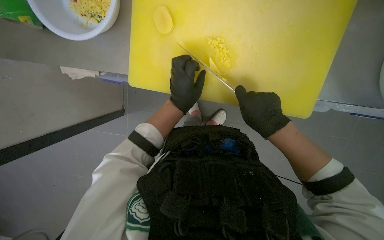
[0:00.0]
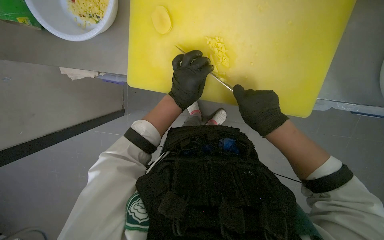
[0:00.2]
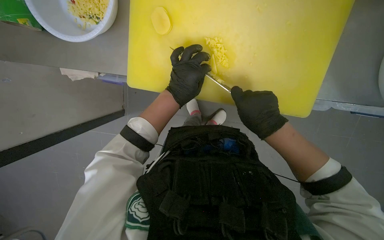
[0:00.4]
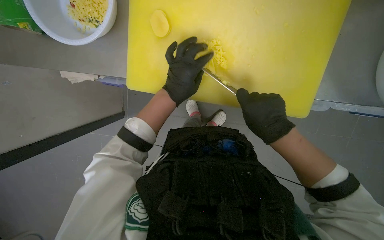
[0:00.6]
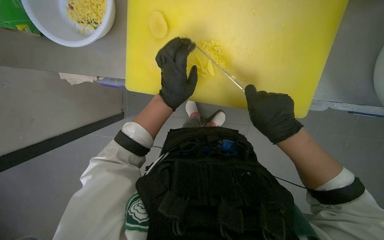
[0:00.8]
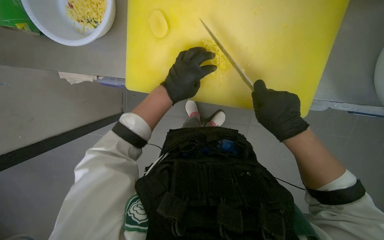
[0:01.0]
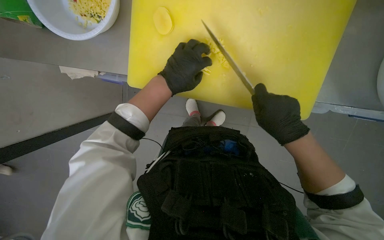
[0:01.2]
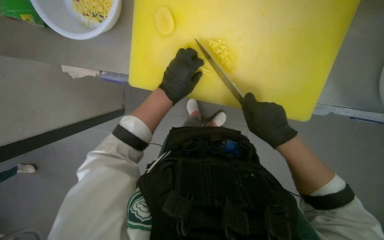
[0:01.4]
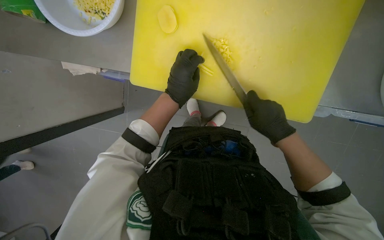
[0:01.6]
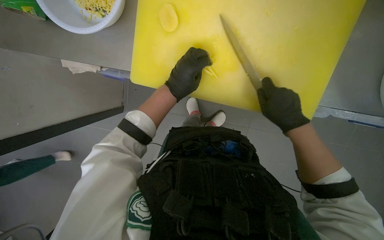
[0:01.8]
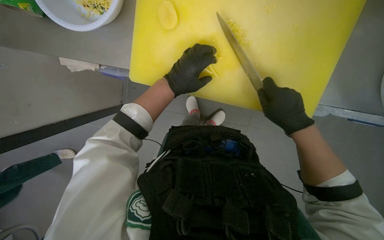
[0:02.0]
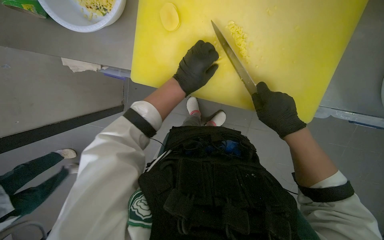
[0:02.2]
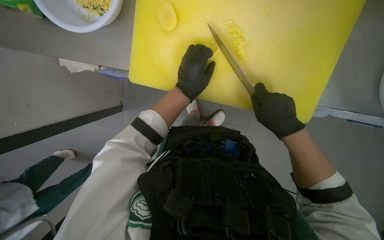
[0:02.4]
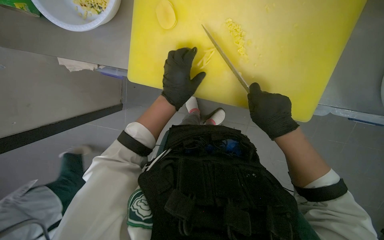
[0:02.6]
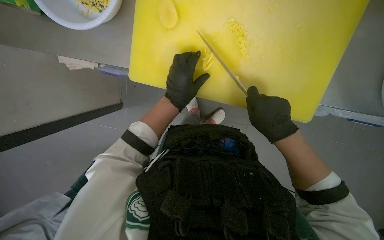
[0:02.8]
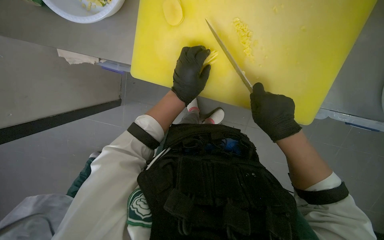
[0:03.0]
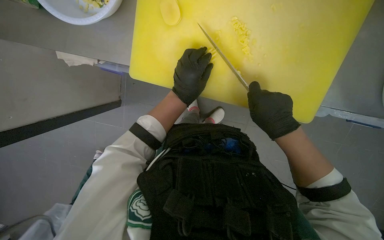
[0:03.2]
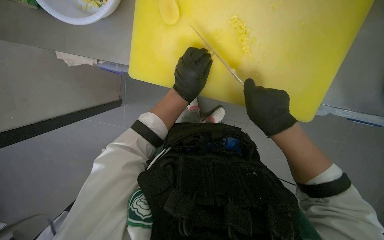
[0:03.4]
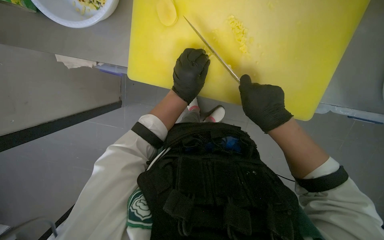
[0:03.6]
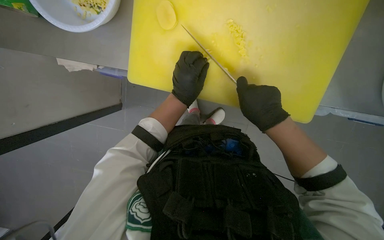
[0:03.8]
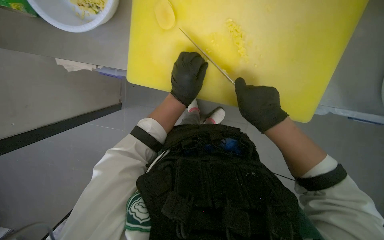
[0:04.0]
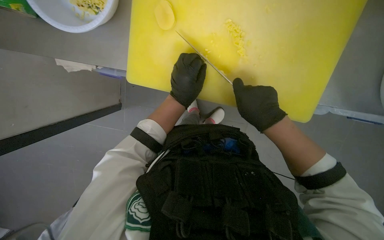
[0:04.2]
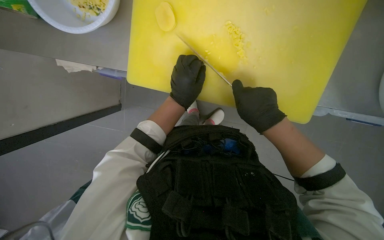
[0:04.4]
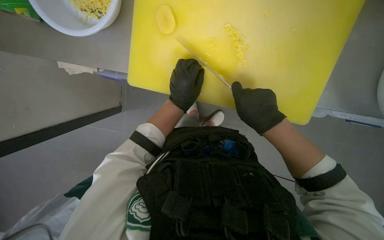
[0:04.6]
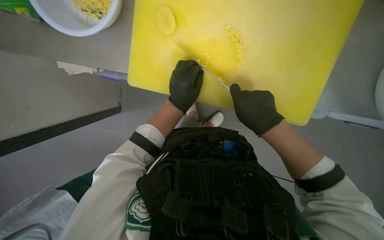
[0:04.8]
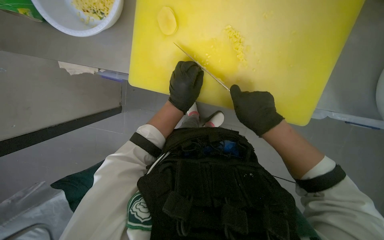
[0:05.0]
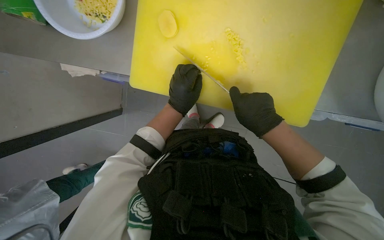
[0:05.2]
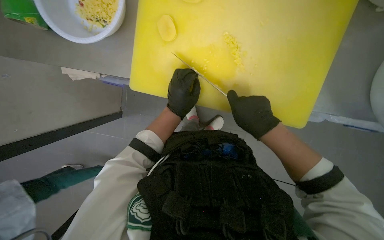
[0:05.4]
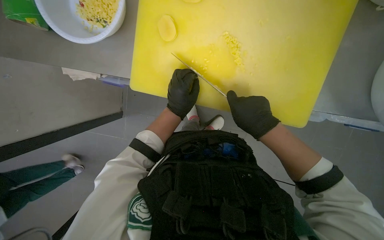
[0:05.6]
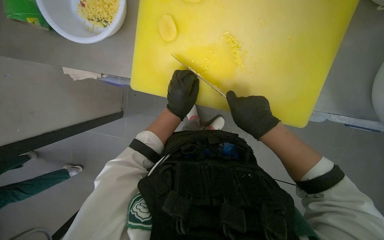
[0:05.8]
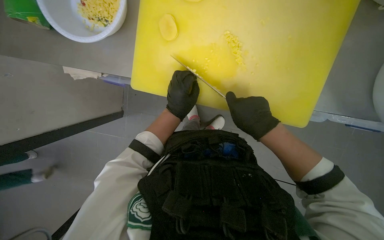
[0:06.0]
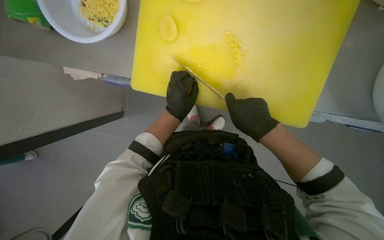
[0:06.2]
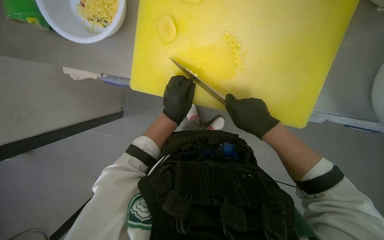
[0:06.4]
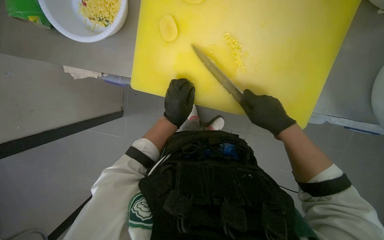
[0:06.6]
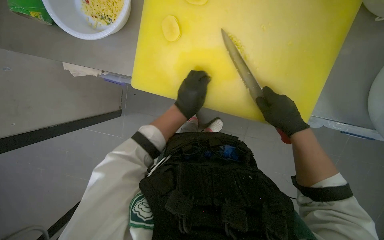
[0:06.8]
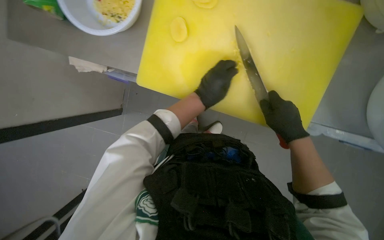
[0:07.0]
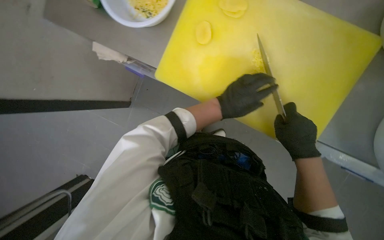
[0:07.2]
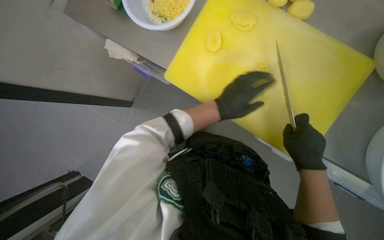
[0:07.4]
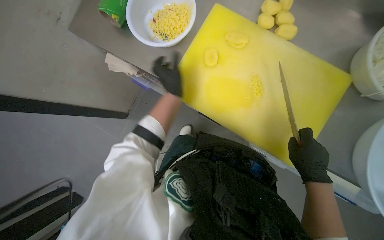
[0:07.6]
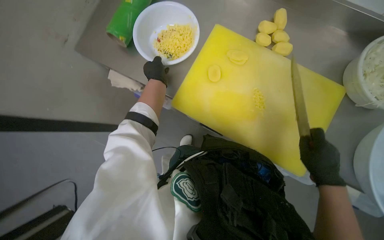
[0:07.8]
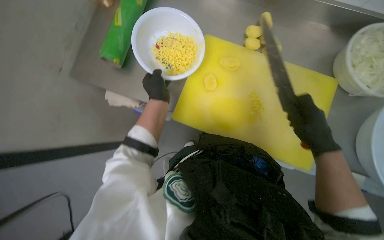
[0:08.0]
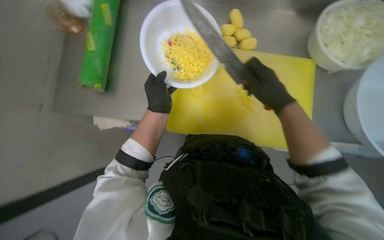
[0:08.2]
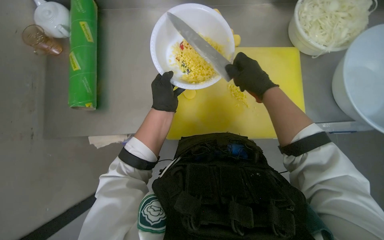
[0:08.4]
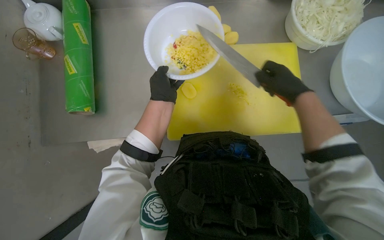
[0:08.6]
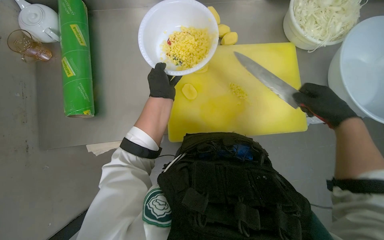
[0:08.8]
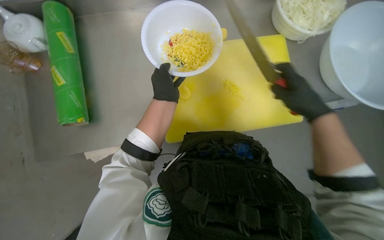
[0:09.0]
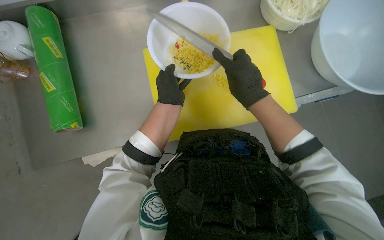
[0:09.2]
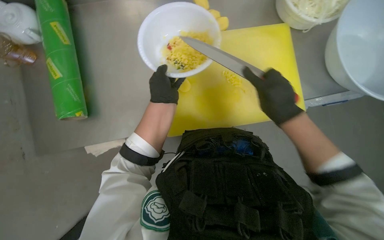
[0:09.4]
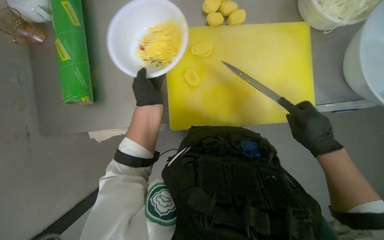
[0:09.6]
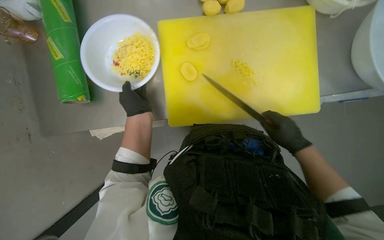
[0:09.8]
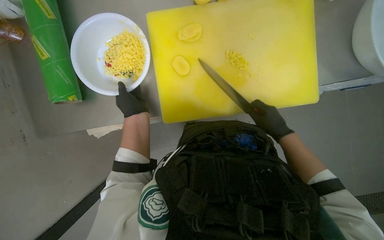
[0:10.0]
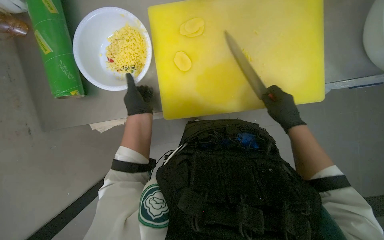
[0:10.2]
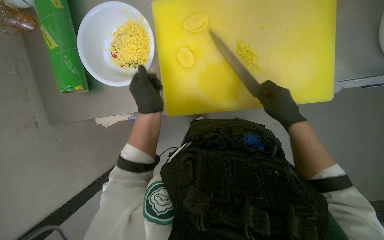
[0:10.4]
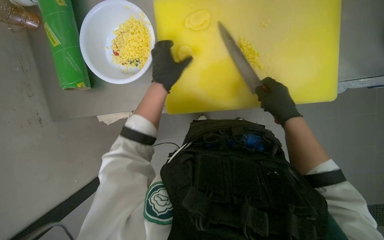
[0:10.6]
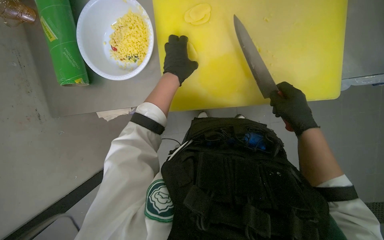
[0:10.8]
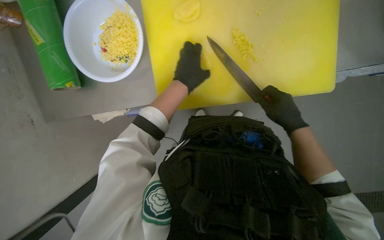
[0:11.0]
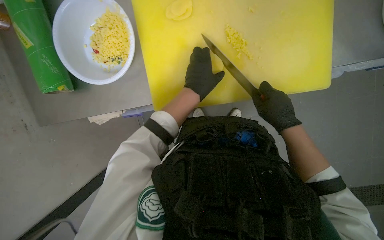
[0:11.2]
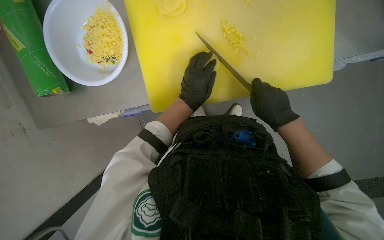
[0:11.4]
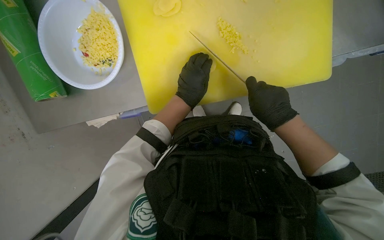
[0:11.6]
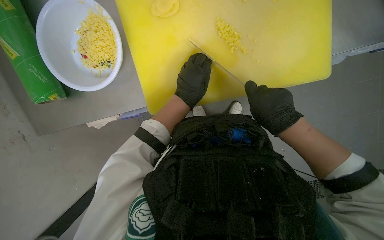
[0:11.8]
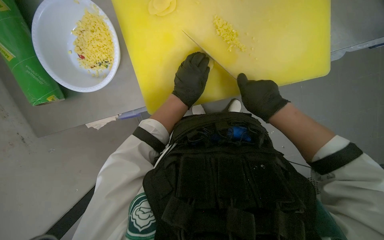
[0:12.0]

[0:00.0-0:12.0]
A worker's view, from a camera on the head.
Job: preparing food.
The whole recording: Slicing and dicing potatoes. The worker slices and dices potatoes on a yellow cutting board, then transfers them to a white bowl.
0:00.0 to 0:06.0: The hands make small movements and keep their place.
0:06.0 to 0:07.6: The left hand travels to the right and back again, some 5 cm each way.
0:09.0 to 0:10.4: The view tilts about 15 degrees downward. The right hand travels to the left and back again, approximately 15 cm each way. The left hand goes about 15 cm down the picture.
0:10.4 to 0:12.0: The left hand goes roughly 15 cm to the right.

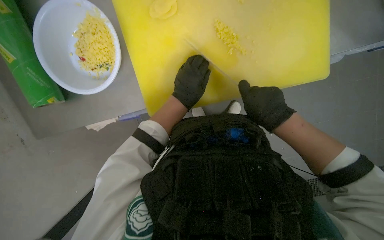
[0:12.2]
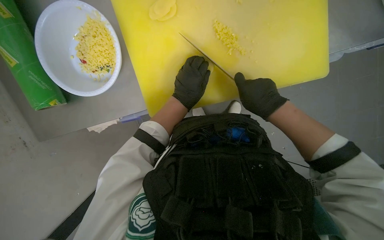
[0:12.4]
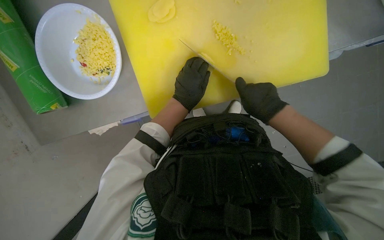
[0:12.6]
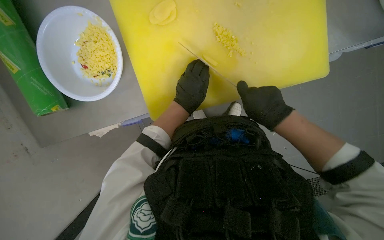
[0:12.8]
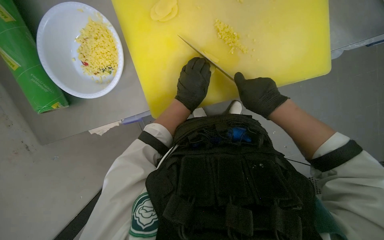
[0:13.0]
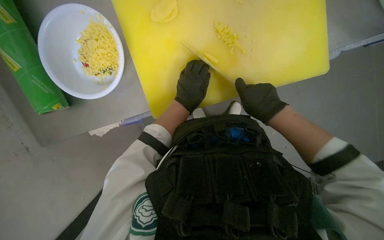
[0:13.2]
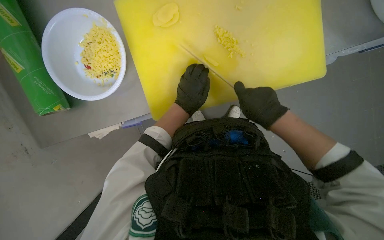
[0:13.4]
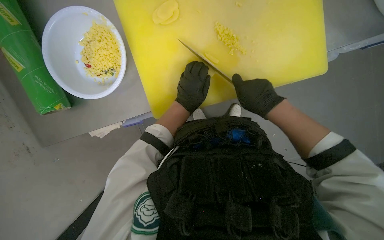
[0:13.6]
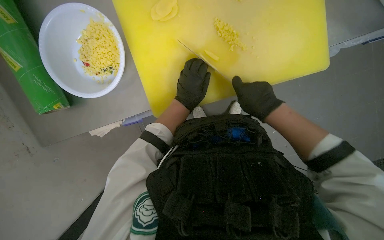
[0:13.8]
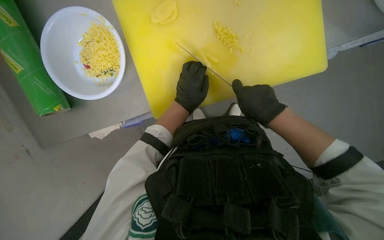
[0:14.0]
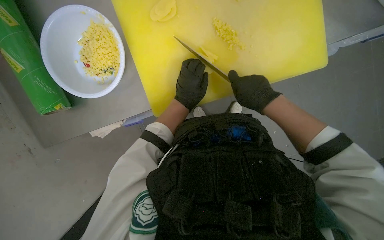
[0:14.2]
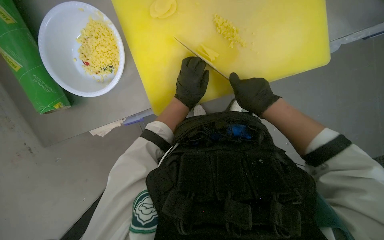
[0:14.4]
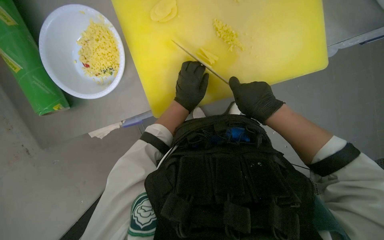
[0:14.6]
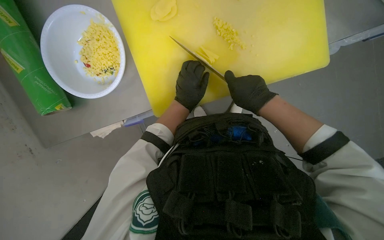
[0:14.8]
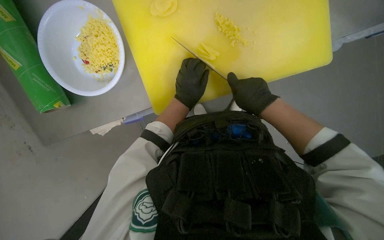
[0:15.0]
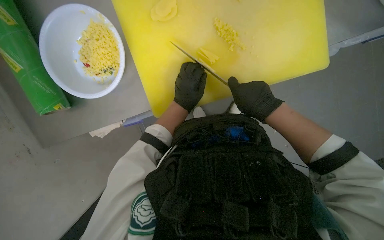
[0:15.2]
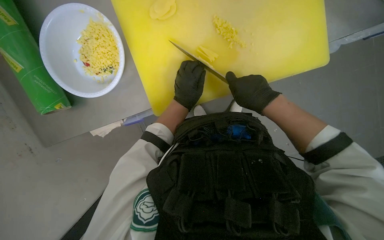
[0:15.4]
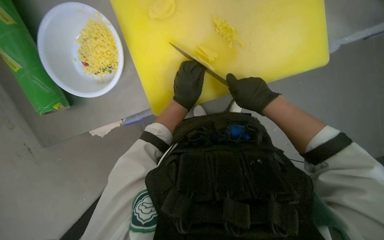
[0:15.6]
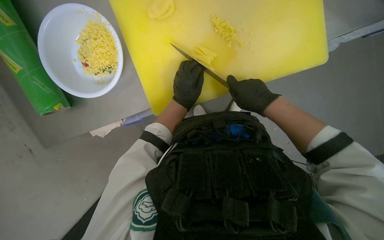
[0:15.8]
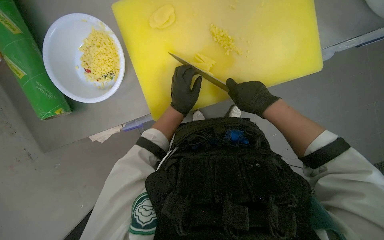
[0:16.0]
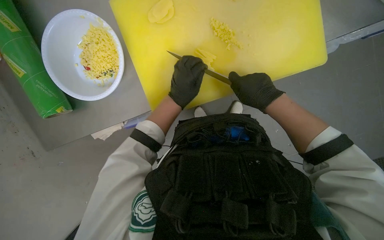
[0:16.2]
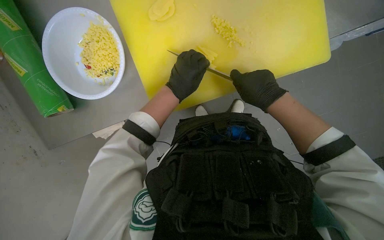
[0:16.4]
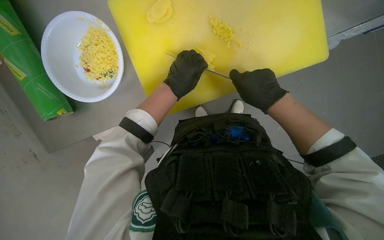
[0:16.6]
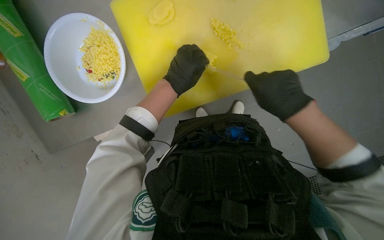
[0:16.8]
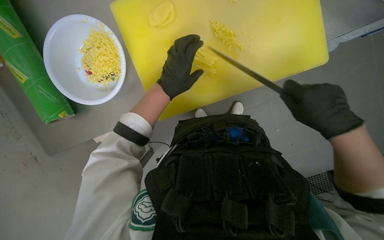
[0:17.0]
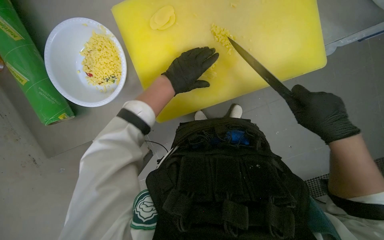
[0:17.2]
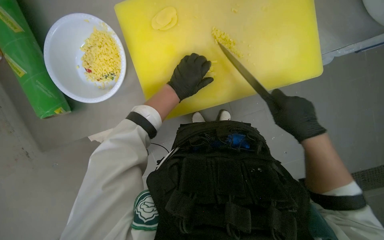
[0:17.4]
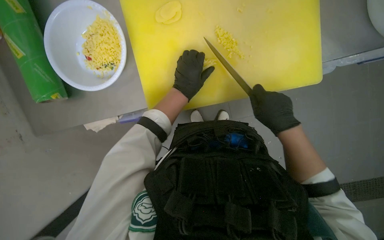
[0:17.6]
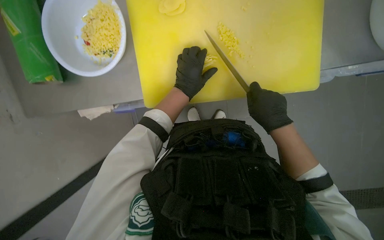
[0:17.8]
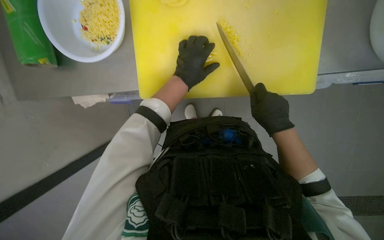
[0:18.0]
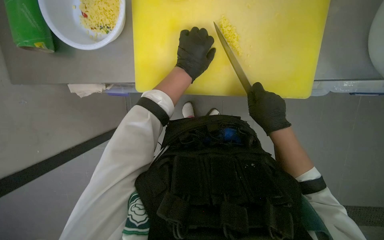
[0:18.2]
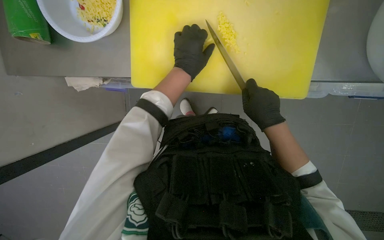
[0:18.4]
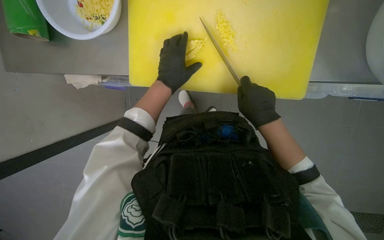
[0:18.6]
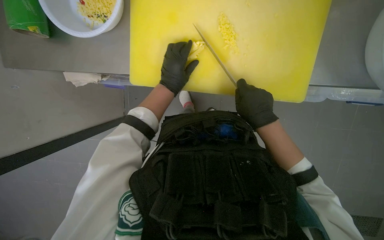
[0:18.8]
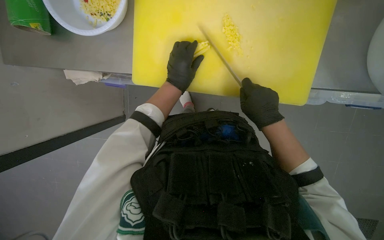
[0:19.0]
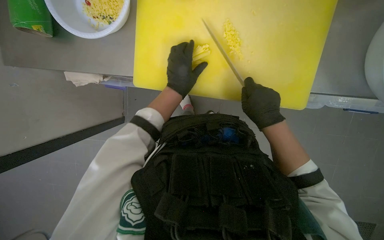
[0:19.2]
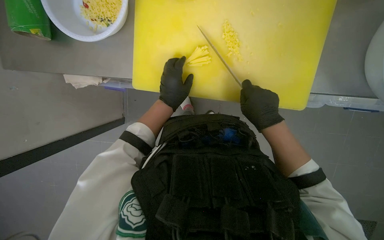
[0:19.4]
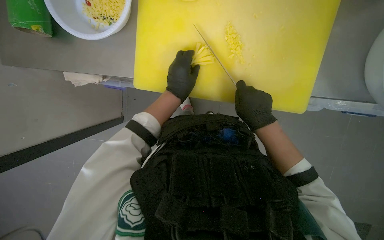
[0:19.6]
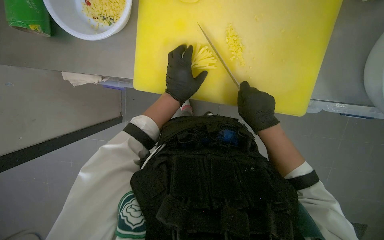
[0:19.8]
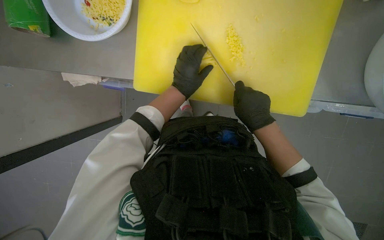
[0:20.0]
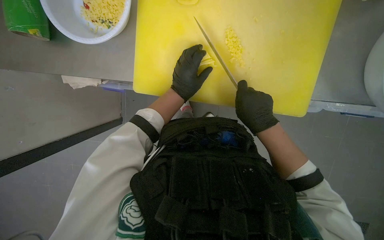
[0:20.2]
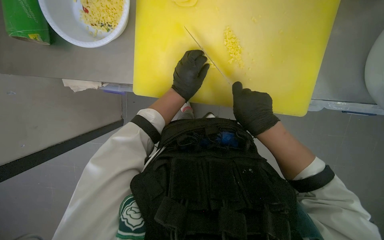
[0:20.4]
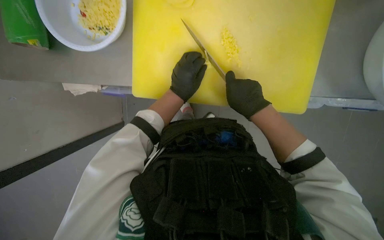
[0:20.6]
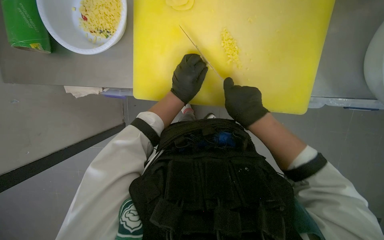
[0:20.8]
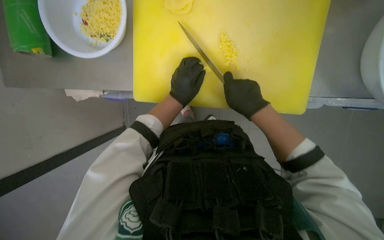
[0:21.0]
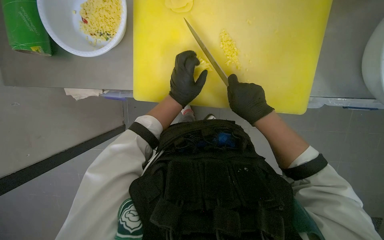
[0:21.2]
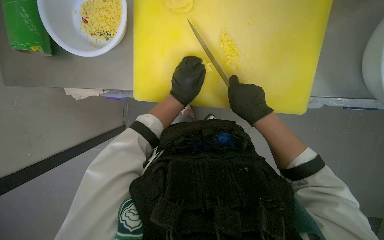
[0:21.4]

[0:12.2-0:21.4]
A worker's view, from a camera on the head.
Job: preparing food.
The whole recording: Slicing and dicing potatoes. The worker slices and dices potatoes on a yellow cutting board, then transfers them to a white bowl.
0:12.2 to 0:16.8: The hands stay close to where they were, moving slightly.
0:19.8 to 0:21.4: The hands make small movements and keep their place.
